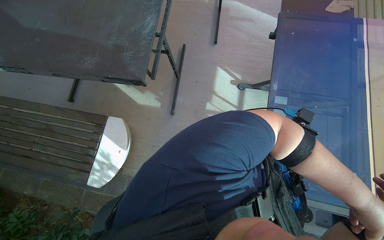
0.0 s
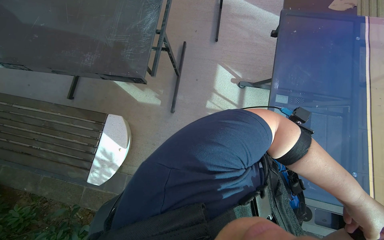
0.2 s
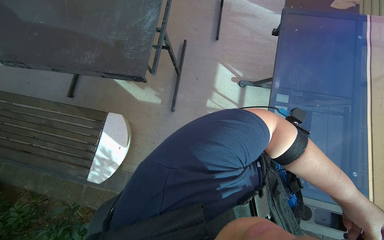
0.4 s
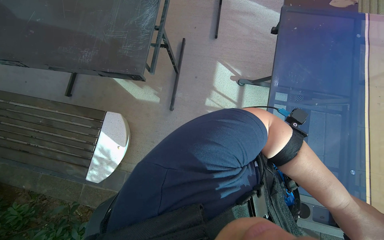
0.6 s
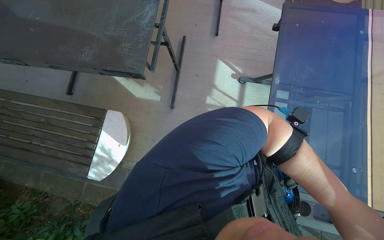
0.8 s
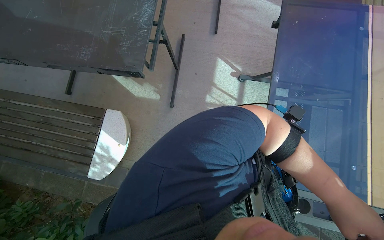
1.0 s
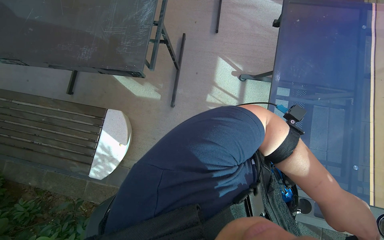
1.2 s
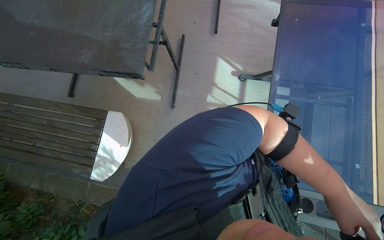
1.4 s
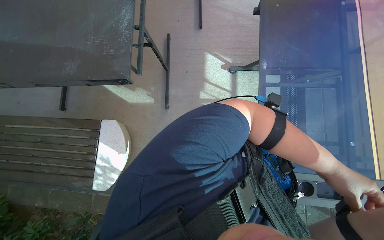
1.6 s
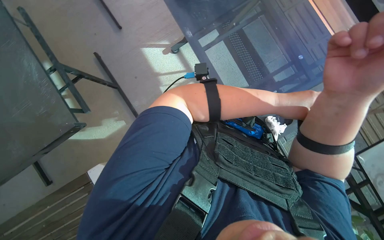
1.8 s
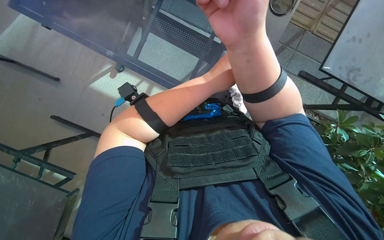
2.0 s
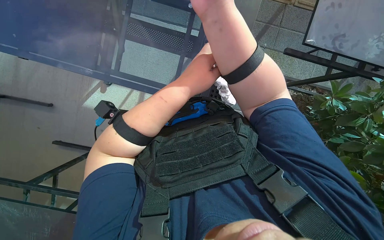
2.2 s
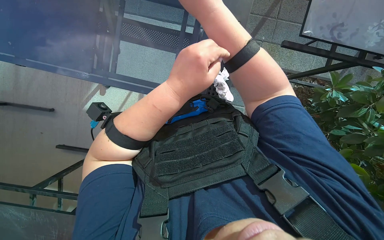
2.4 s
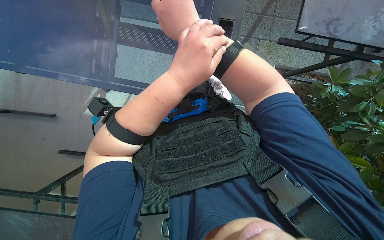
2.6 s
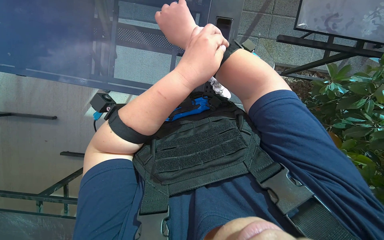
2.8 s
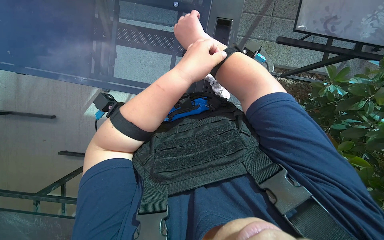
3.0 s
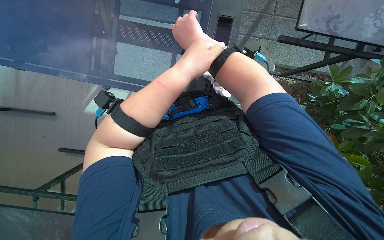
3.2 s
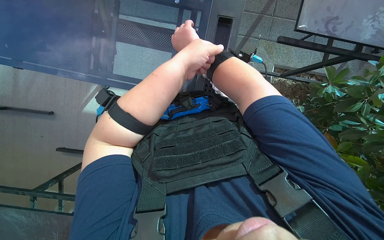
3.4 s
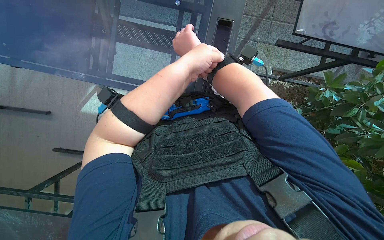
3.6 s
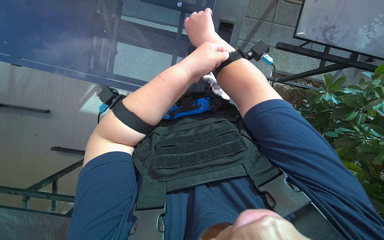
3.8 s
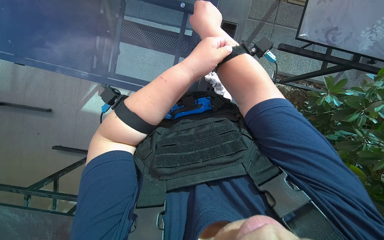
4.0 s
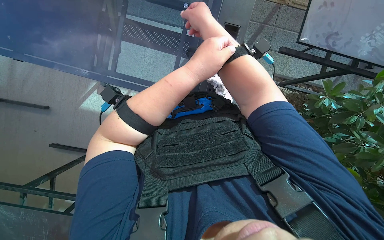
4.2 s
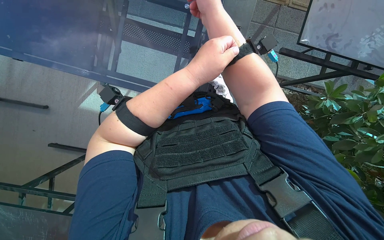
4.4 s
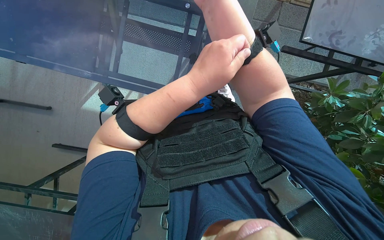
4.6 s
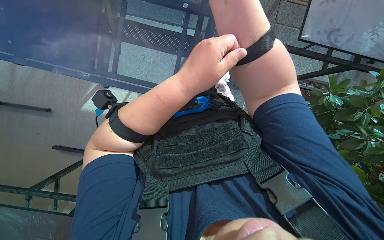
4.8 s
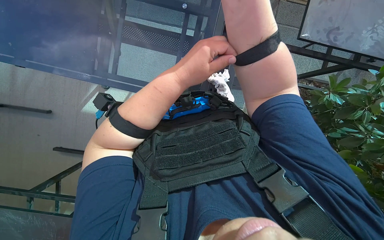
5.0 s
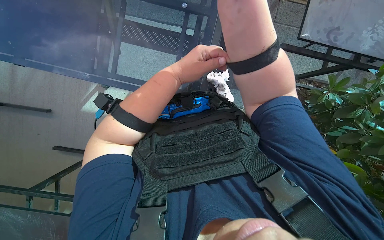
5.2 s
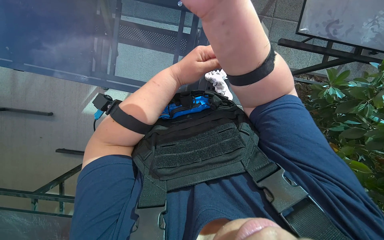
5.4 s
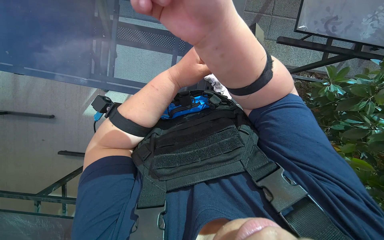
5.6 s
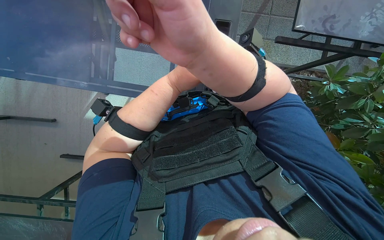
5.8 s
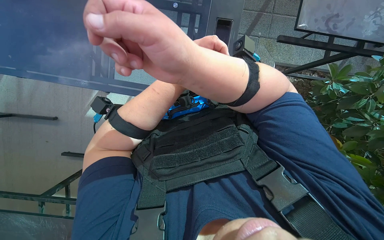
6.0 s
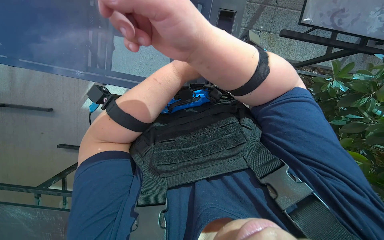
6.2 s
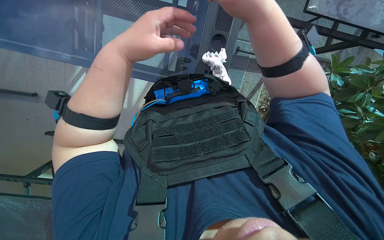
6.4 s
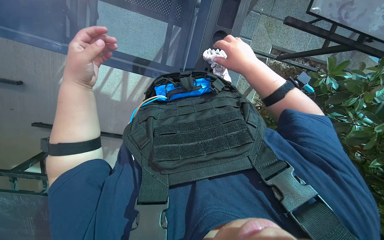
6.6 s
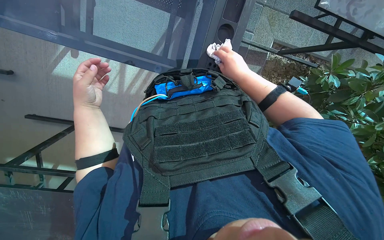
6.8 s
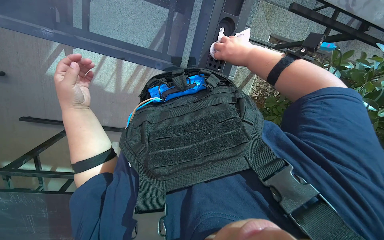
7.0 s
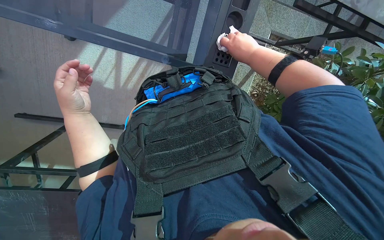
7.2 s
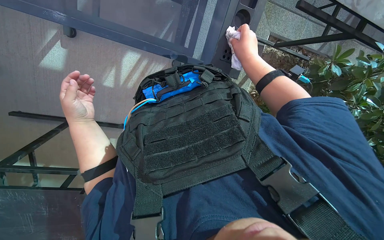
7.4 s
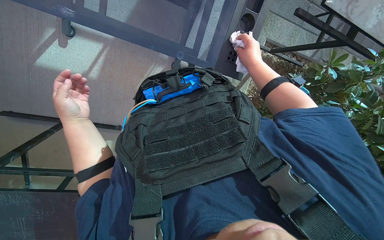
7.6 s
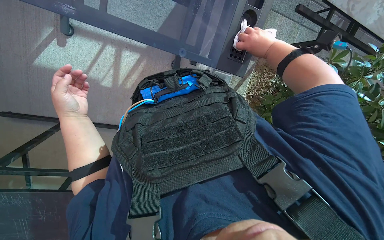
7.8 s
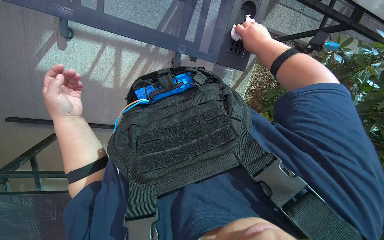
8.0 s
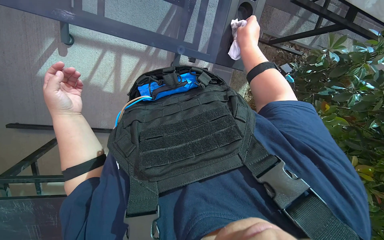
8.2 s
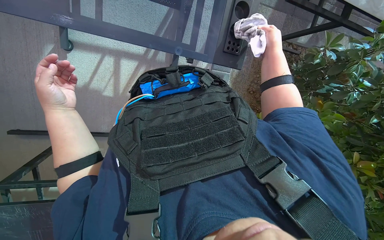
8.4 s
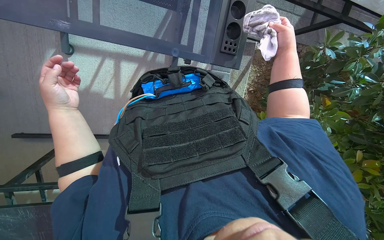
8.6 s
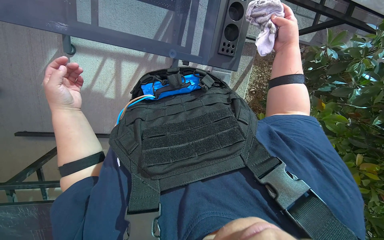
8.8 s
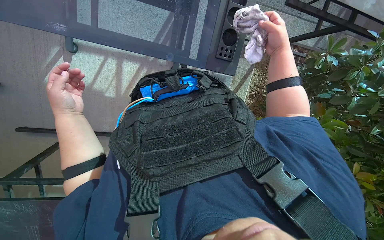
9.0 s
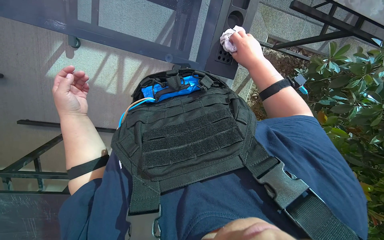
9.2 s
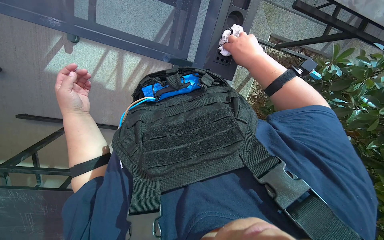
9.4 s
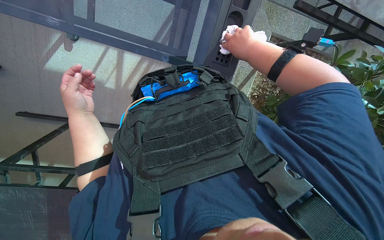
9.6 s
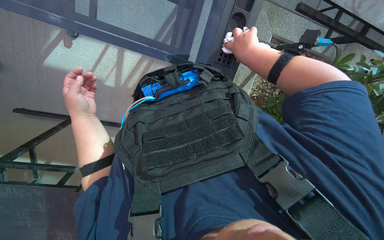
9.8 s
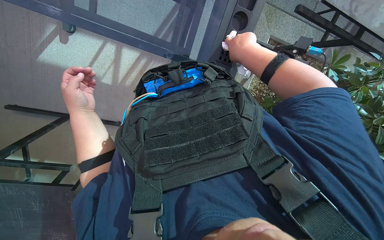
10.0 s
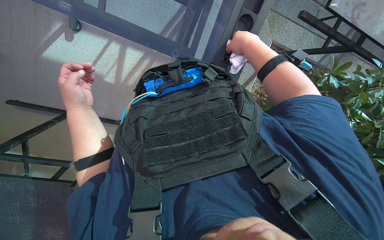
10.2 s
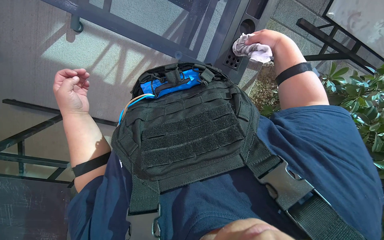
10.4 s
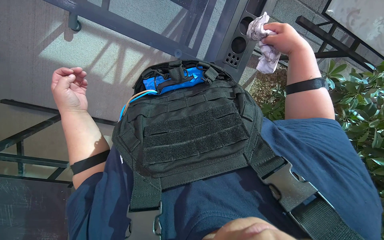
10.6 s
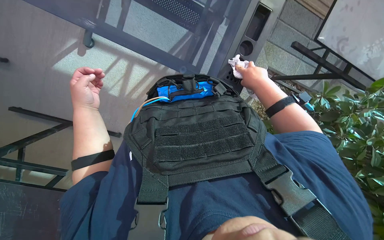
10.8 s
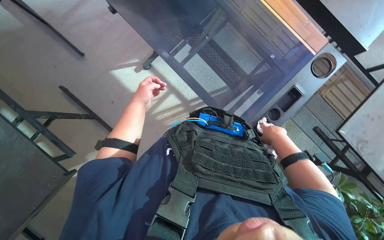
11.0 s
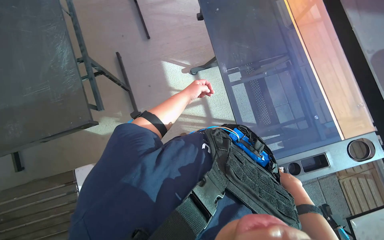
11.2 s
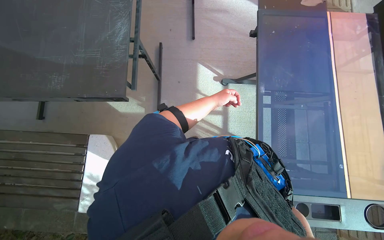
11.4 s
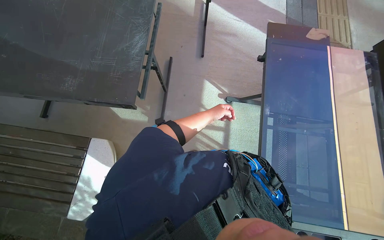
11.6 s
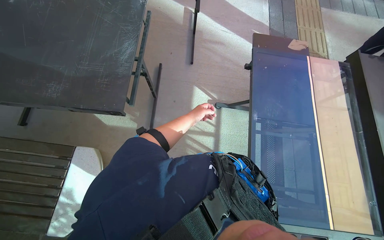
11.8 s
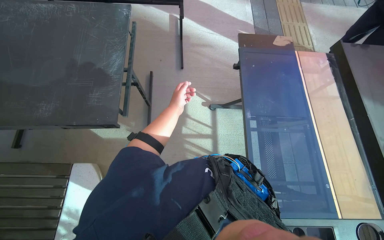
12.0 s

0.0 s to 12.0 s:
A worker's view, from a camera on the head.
Job: wiping surfaces.
The whole recording: Wiping glass table. The worker wipes the glass table with a white cloth.
1.6 to 3.0 s: The scene rotates counterclockwise by roughly 85 degrees.
3.0 to 4.4 s: The hands are busy where they are.
4.4 to 6.0 s: The right hand heads down the picture and nearer to the camera, covering about 25 cm.
6.0 to 7.6 s: The view tilts some 15 degrees downward. The right hand is displaced farther from the camera and to the right by approximately 40 cm.
7.6 to 9.0 s: The right hand is displaced nearer to the camera by roughly 10 cm.
10.4 to 12.0 s: The view tilts approximately 35 degrees upward. The scene rotates clockwise by roughly 75 degrees.

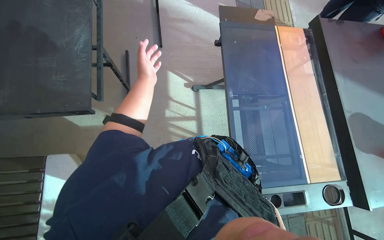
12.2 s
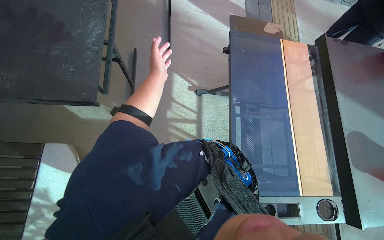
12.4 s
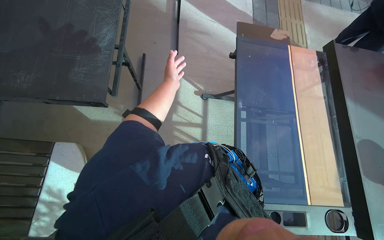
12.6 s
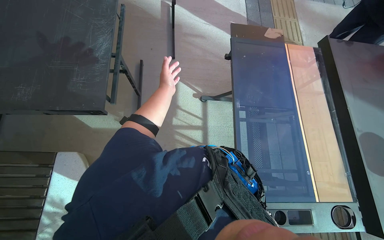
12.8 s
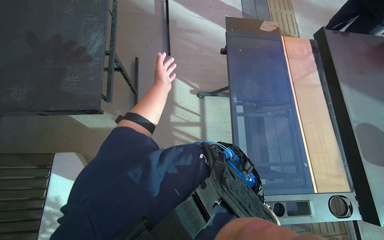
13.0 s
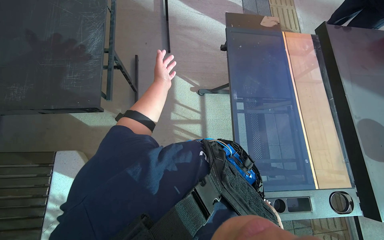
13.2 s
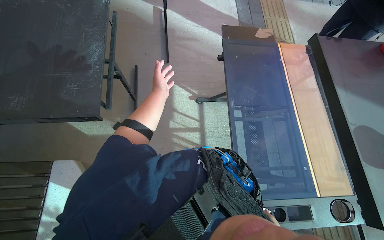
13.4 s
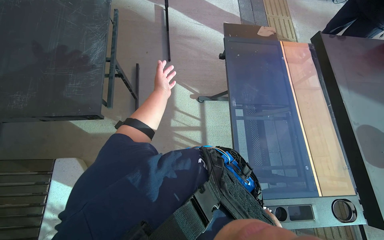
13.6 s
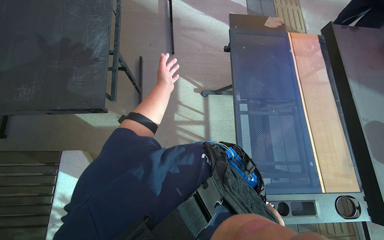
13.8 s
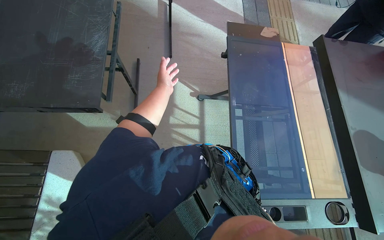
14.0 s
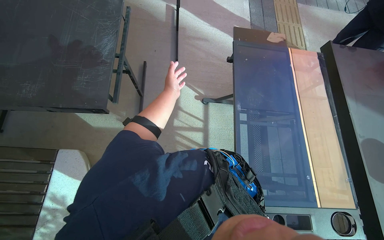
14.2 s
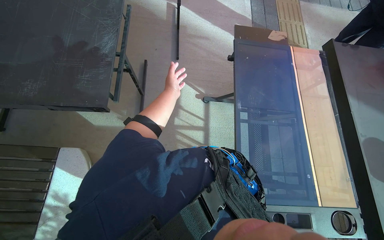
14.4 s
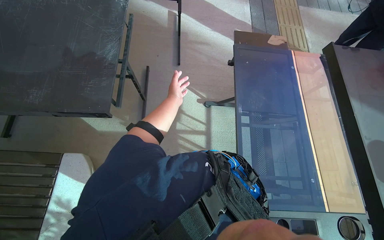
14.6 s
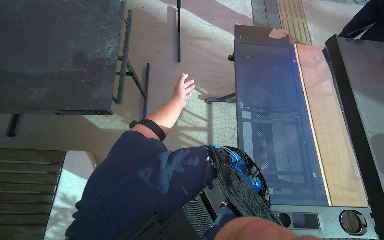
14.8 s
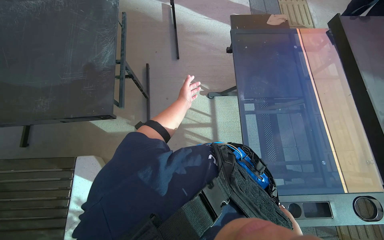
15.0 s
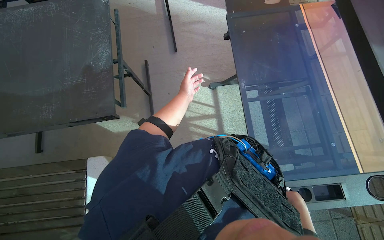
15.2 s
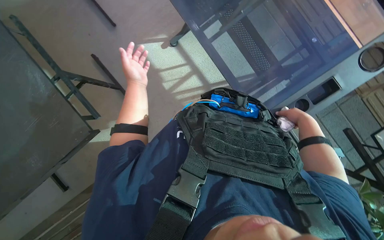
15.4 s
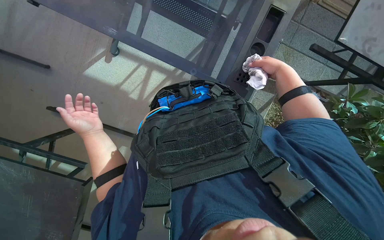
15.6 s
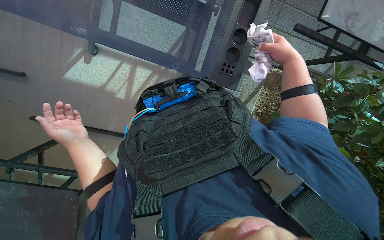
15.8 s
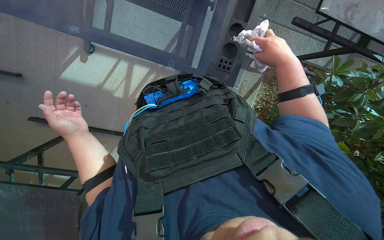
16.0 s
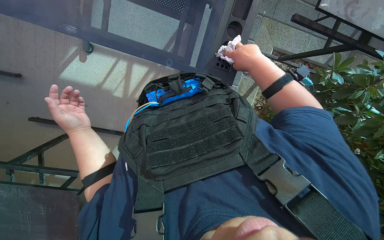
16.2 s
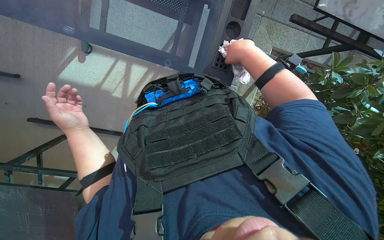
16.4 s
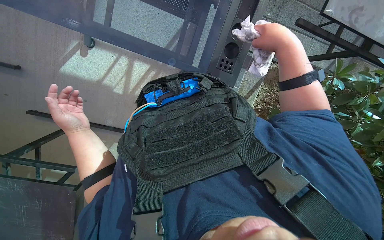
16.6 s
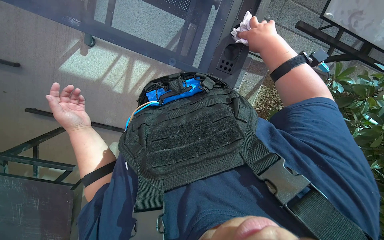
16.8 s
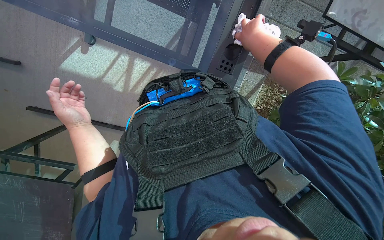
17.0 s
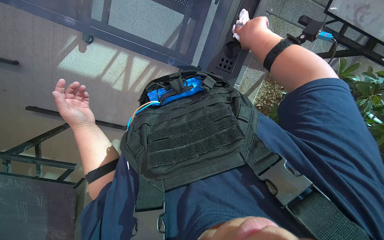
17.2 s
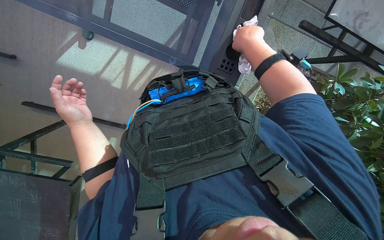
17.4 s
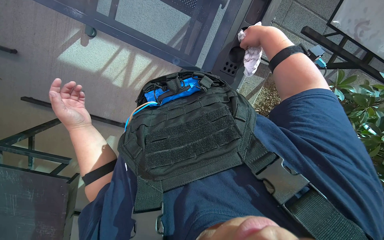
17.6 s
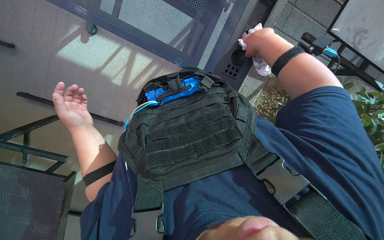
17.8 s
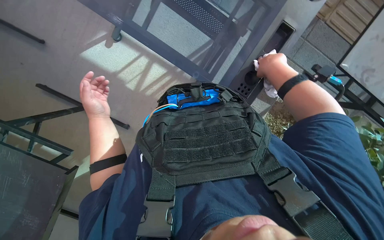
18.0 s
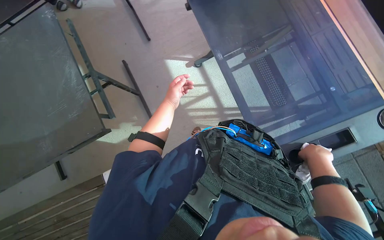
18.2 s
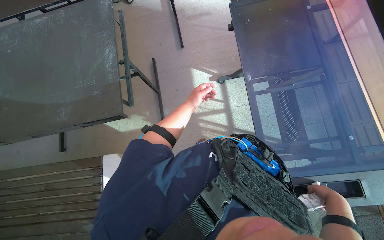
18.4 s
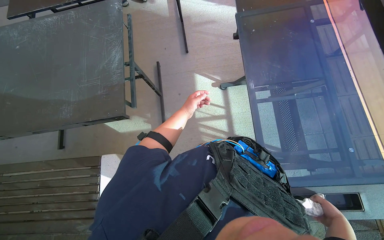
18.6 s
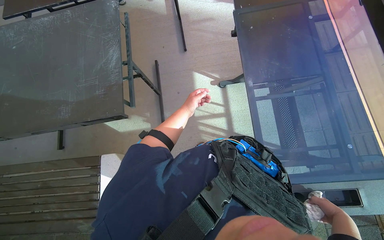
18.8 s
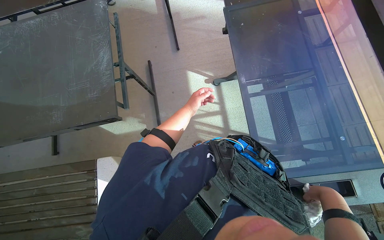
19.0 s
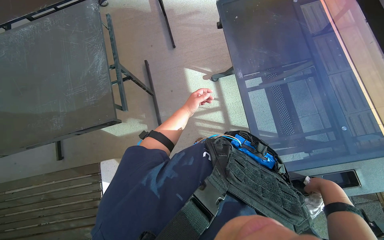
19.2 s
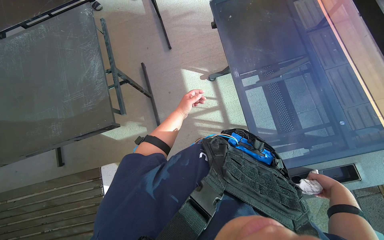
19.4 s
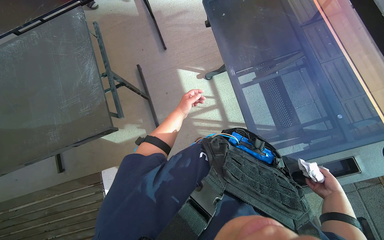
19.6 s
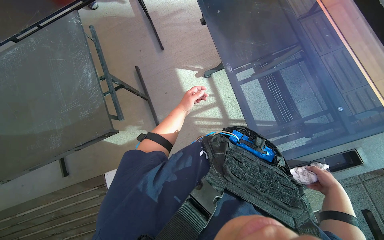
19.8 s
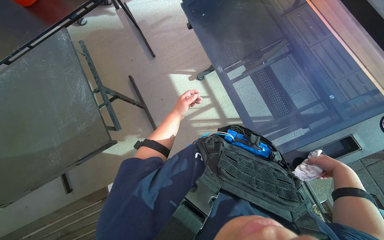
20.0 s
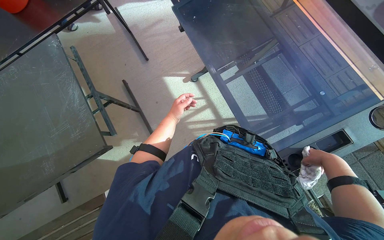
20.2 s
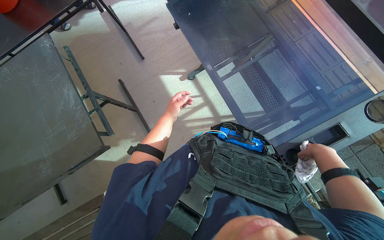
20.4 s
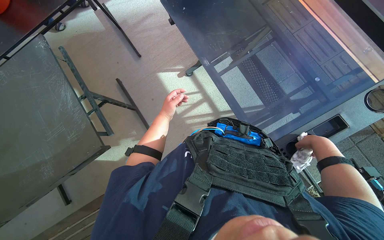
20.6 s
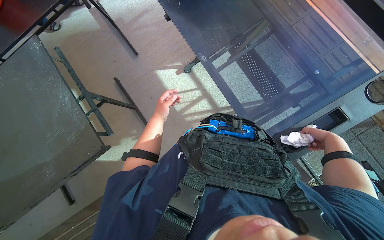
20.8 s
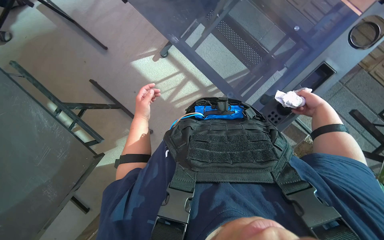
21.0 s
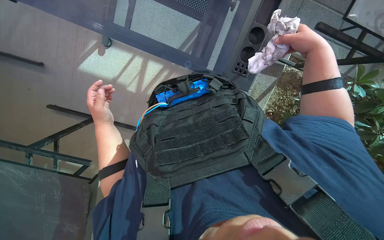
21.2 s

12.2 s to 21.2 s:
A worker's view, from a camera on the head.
Job: wiping surfaces.
The whole recording: Wiping glass table. The worker wipes the glass table with a white cloth.
15.2 to 16.6 s: The wearer looks approximately 25 degrees further downward. The scene turns about 70 degrees counterclockwise in the picture.
16.6 to 18.2 s: The left hand moves to the right, up the picture and farther from the camera, some 20 cm, while the right hand shifts roughly 20 cm down the picture.
18.2 to 19.8 s: The right hand moves up and down the picture over some 20 cm, changing direction 2 times.
19.8 to 21.2 s: Everything in view rotates about 30 degrees counterclockwise. The right hand is displaced up the picture and nearer to the camera by approximately 20 cm; the left hand heads to the left, covering roughly 10 cm.
